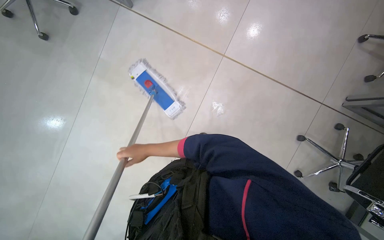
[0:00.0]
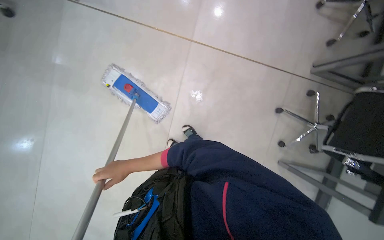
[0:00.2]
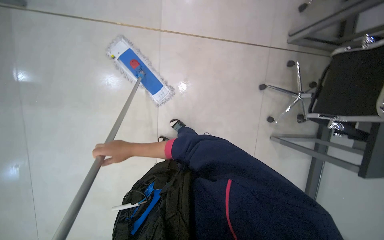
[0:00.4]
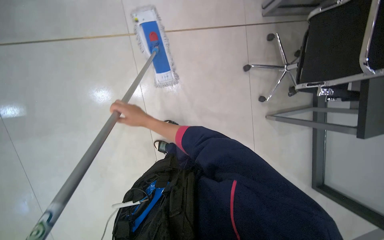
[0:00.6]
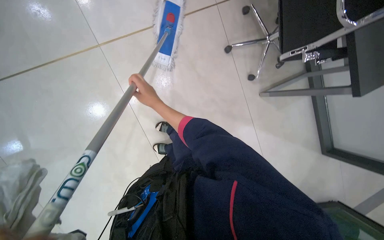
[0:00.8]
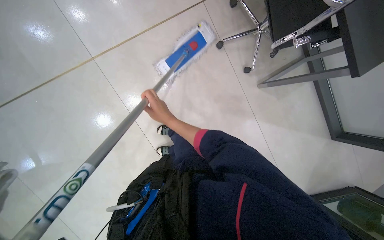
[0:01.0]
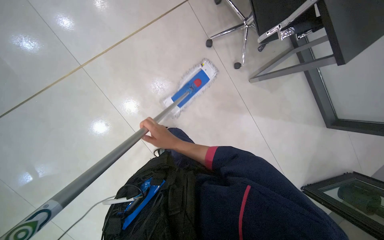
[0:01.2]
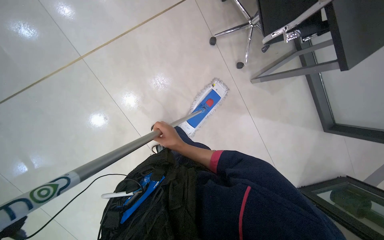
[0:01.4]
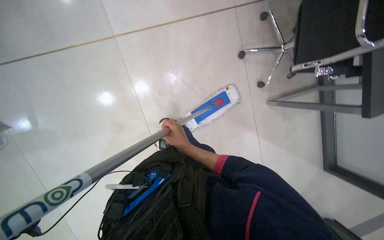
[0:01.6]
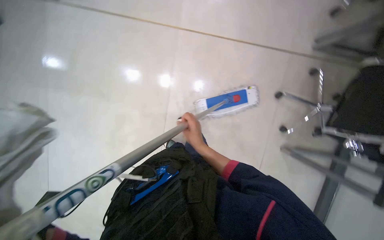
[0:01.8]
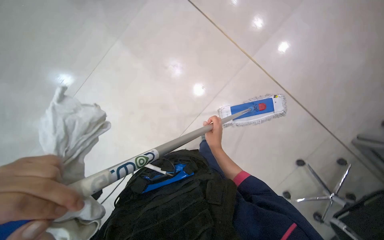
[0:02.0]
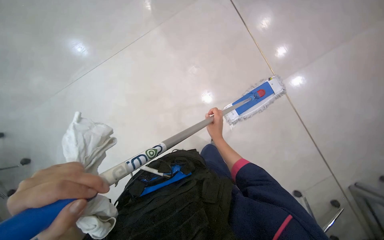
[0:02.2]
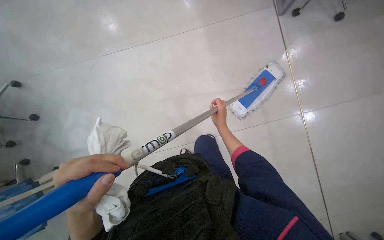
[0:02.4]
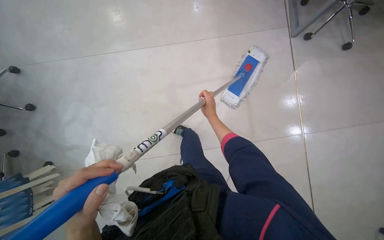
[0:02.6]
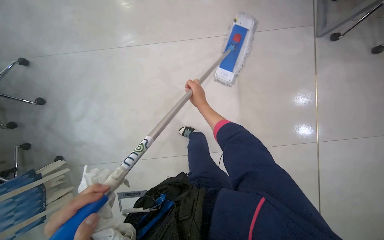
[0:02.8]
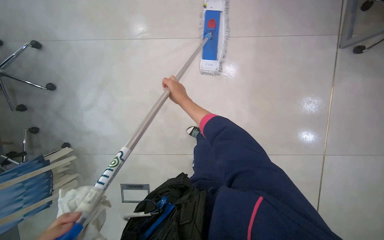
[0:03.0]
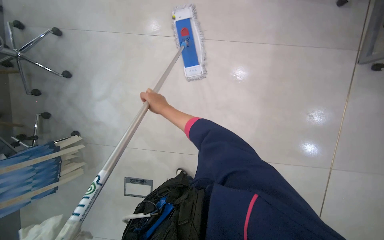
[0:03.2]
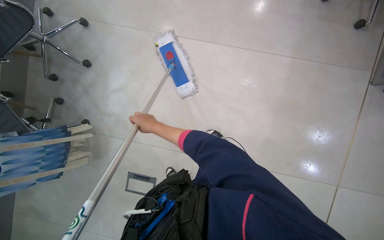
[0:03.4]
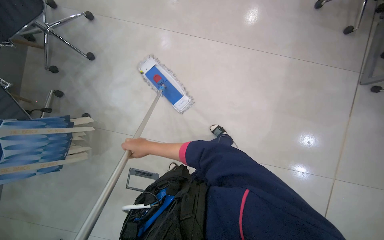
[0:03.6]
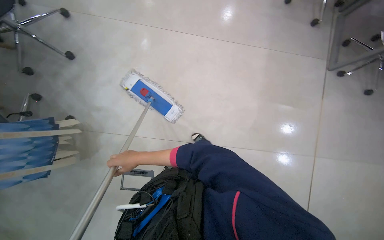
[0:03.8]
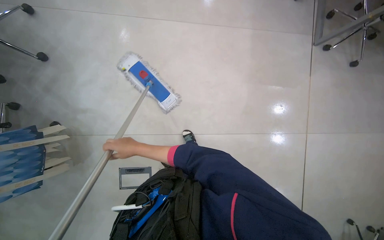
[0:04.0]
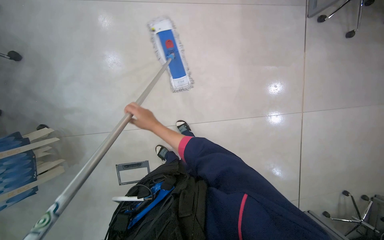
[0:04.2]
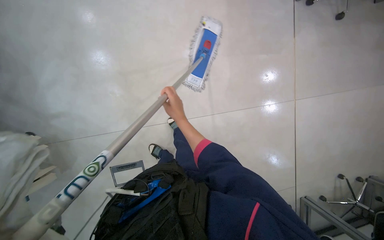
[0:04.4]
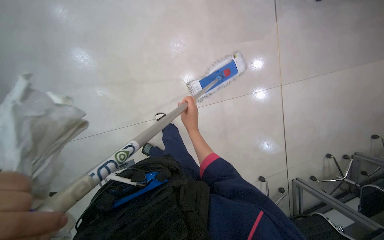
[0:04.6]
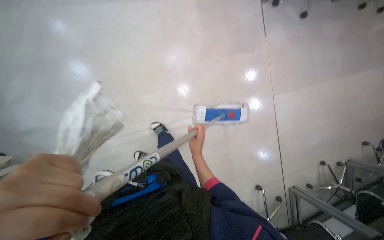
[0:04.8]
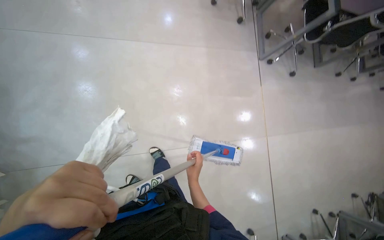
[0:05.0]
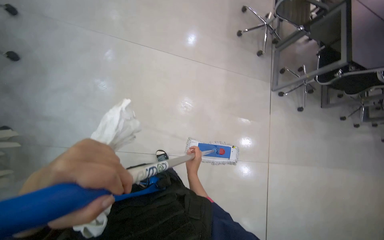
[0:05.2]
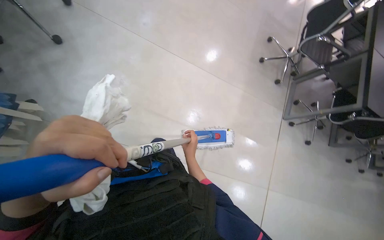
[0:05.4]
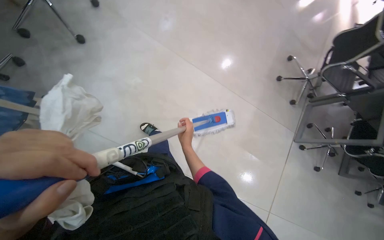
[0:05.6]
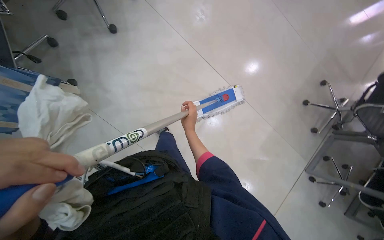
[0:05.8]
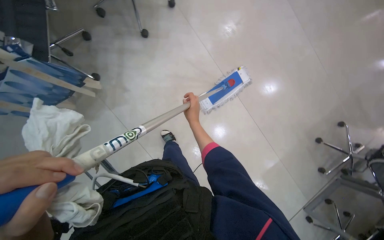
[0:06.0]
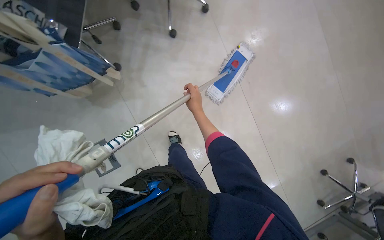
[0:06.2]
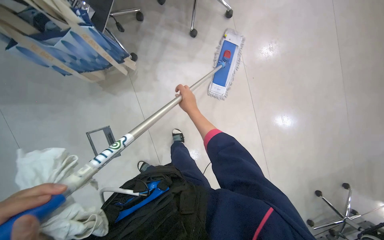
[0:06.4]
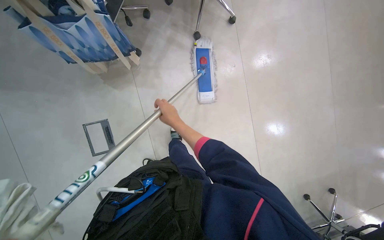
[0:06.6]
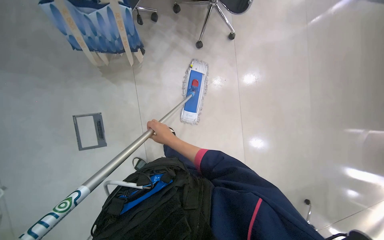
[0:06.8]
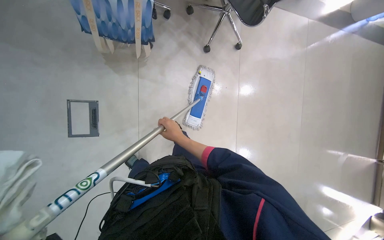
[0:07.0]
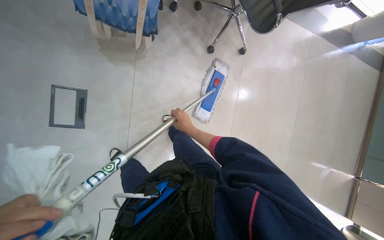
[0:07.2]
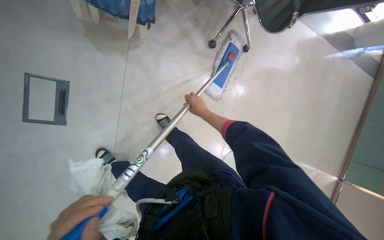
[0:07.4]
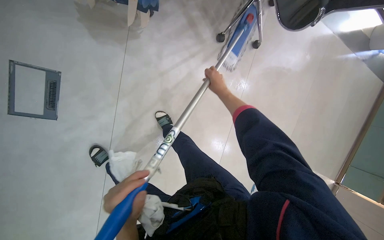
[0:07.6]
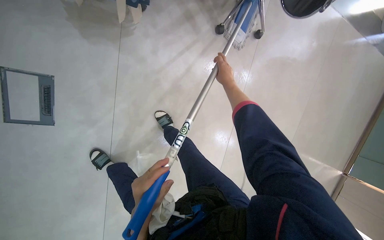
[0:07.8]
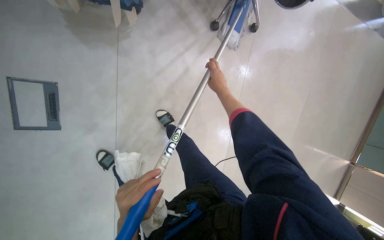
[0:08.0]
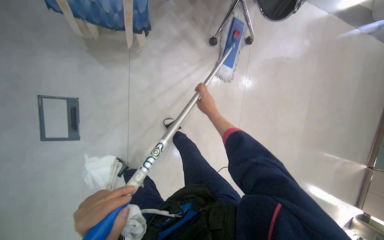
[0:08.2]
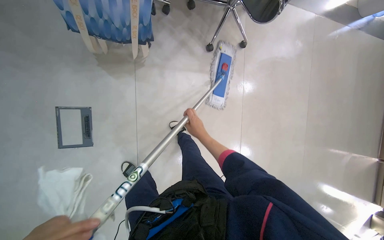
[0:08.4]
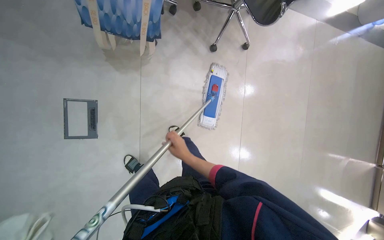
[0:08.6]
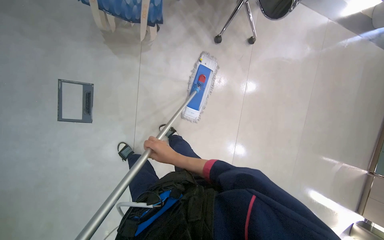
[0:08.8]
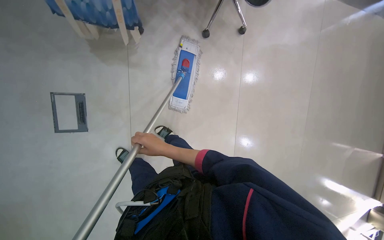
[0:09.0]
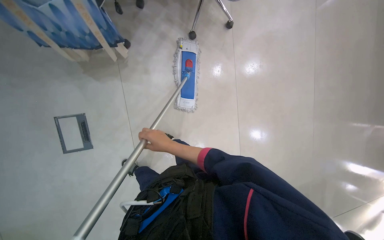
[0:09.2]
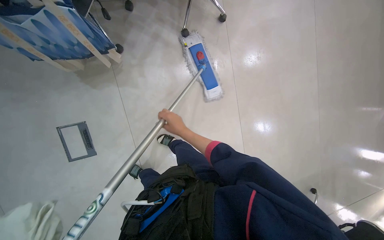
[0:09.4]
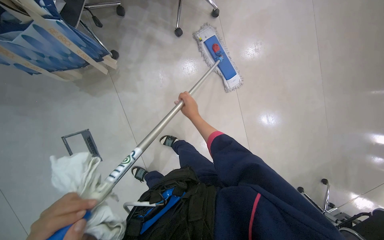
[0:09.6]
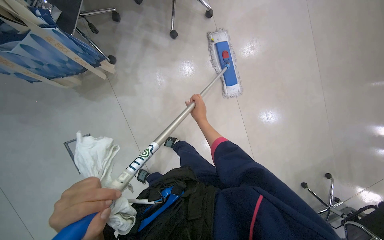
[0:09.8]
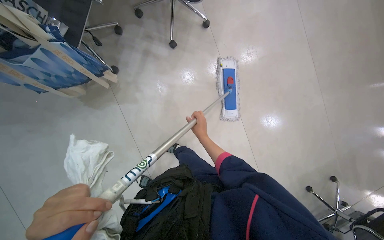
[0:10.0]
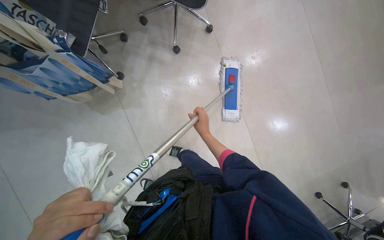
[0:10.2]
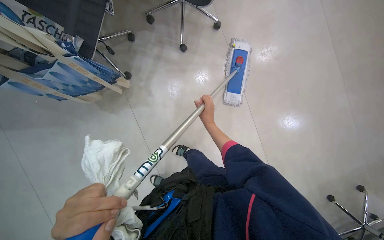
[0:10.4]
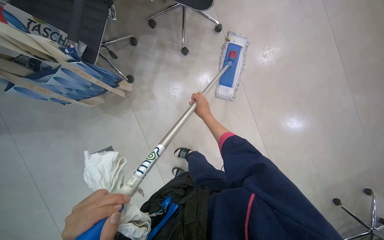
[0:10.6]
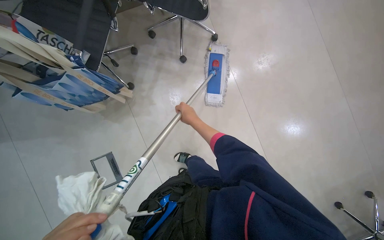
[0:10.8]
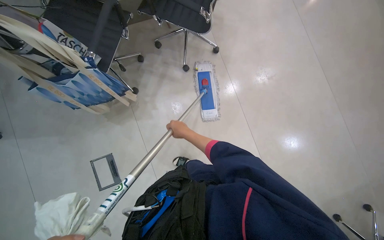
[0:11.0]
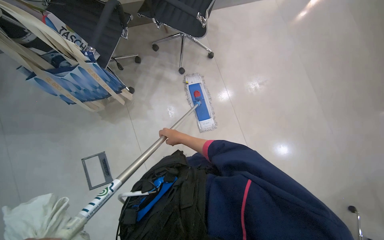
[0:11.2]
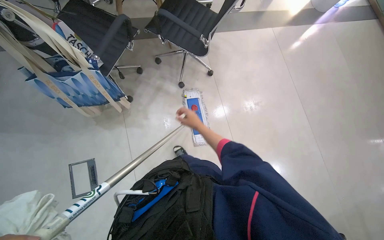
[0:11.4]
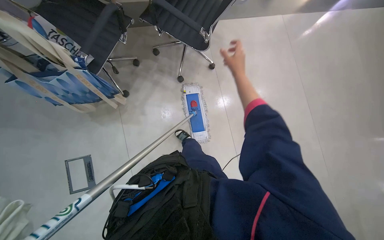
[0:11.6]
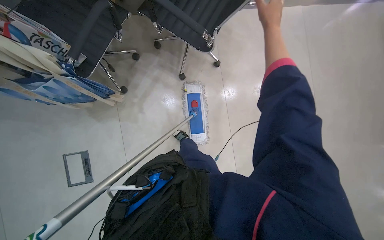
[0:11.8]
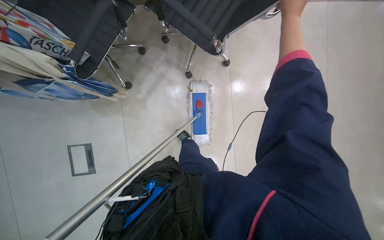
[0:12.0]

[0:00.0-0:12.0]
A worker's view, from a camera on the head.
Job: mopping floor.
The whole recording: Mopping office floor. The worker mops the office floor, moving obstacles as needed.
0.0 to 1.6 s: The view tips downward by approximately 15 degrees. Everything in view rotates approximately 40 degrees counterclockwise.
1.6 to 3.0 s: The head rotates approximately 35 degrees to the left.
3.0 to 4.4 s: The right hand moves down the picture, roughly 30 cm, and moves roughly 50 cm to the left and comes back.
4.4 to 6.0 s: The view tilts about 25 degrees upward. The scene rotates clockwise by about 60 degrees.
6.0 to 7.6 s: The camera is carried approximately 50 cm. The view pans to the right by roughly 20 degrees. Everything in view rotates about 50 degrees clockwise.
7.6 to 9.0 s: The right hand is displaced down the picture and nearer to the camera by some 35 cm.
9.0 to 10.4 s: The view pans to the left by some 15 degrees. The right hand heads to the right and up the picture, covering about 30 cm.
10.4 to 12.0 s: The right hand is displaced up the picture by about 70 cm.

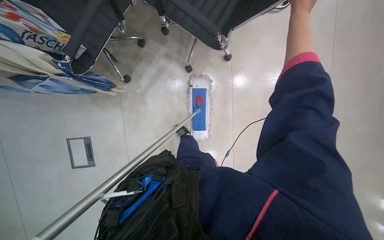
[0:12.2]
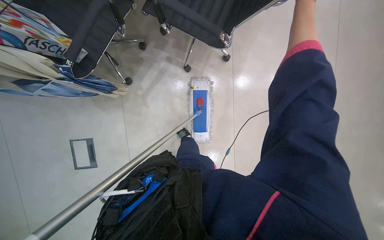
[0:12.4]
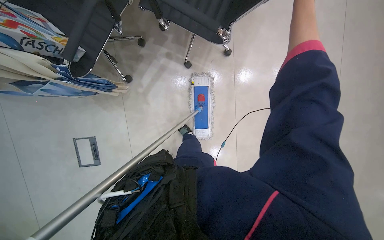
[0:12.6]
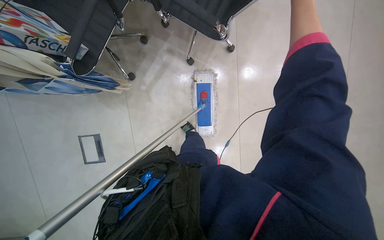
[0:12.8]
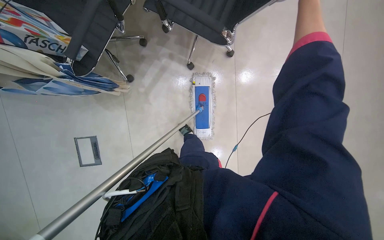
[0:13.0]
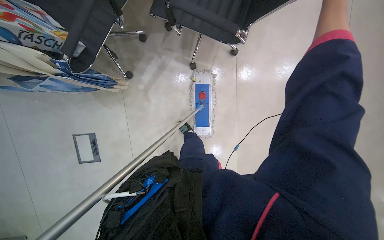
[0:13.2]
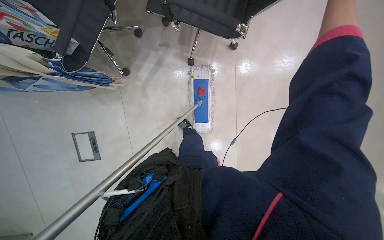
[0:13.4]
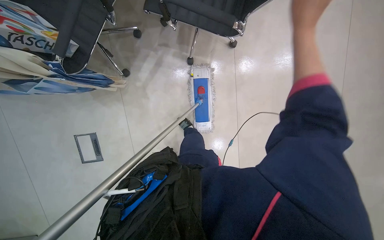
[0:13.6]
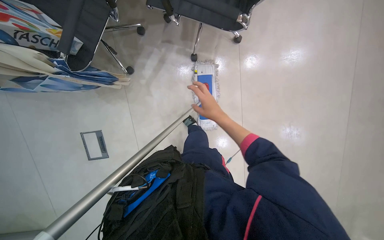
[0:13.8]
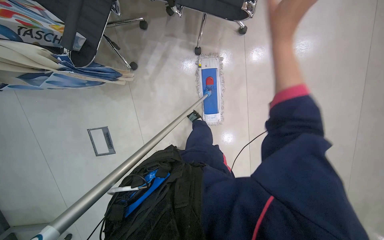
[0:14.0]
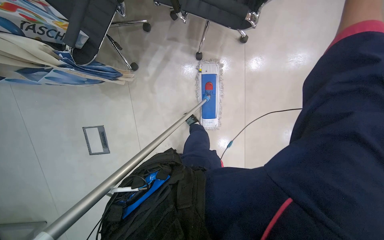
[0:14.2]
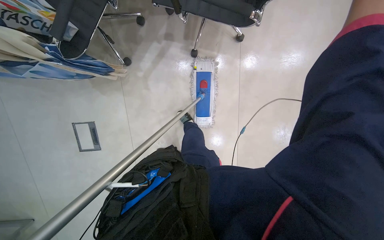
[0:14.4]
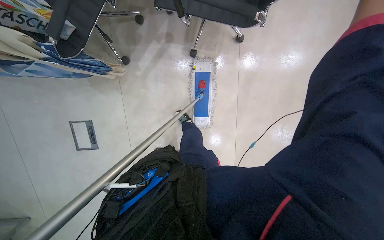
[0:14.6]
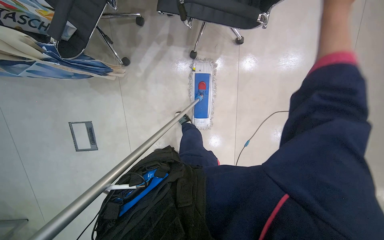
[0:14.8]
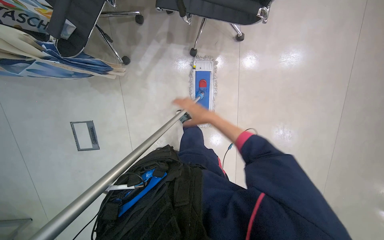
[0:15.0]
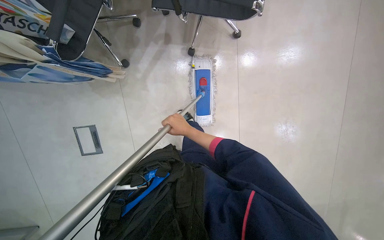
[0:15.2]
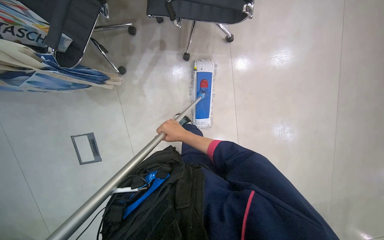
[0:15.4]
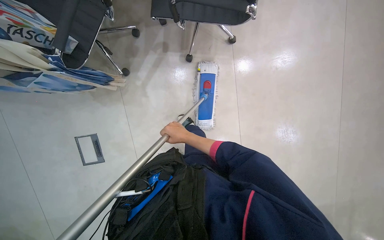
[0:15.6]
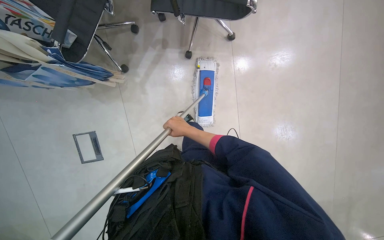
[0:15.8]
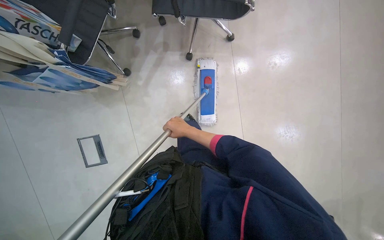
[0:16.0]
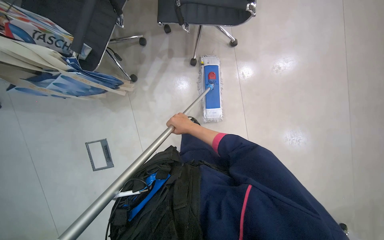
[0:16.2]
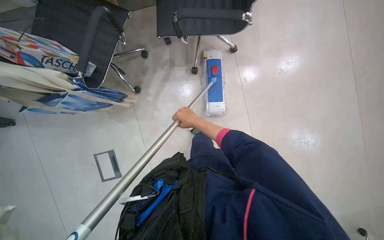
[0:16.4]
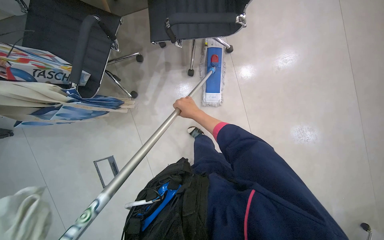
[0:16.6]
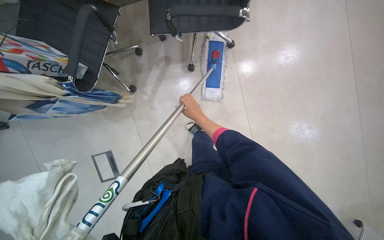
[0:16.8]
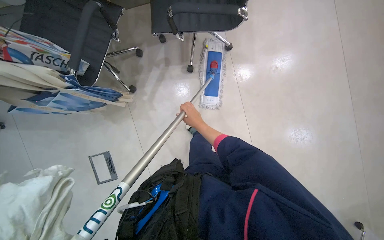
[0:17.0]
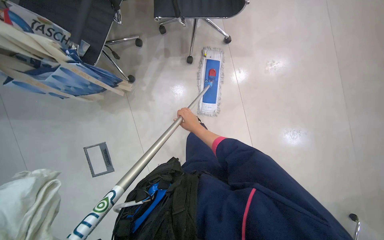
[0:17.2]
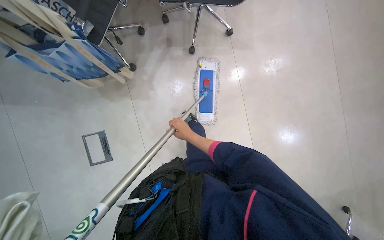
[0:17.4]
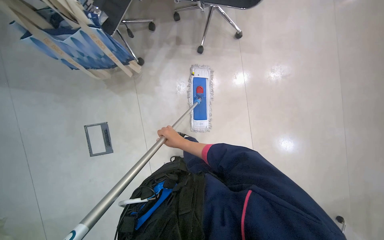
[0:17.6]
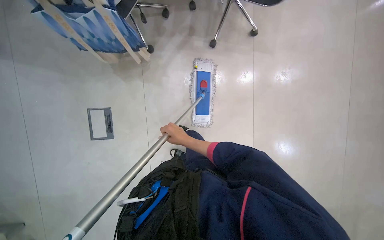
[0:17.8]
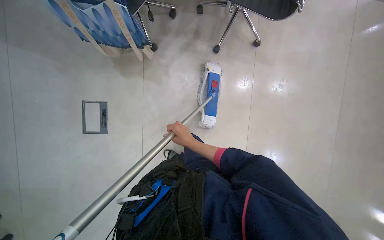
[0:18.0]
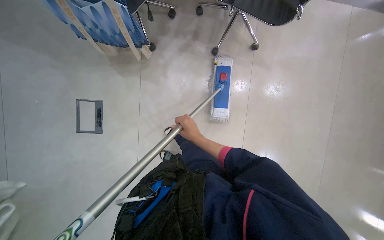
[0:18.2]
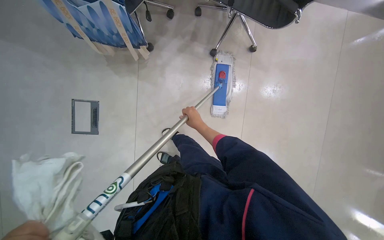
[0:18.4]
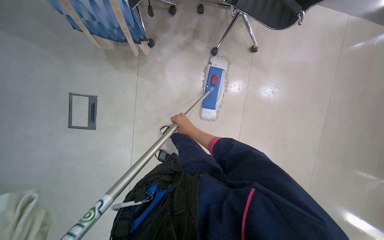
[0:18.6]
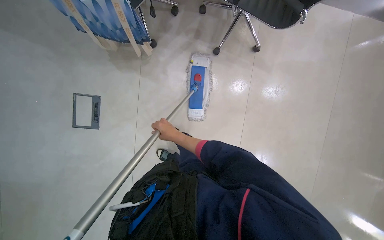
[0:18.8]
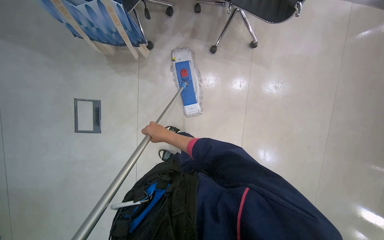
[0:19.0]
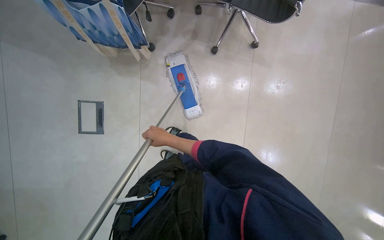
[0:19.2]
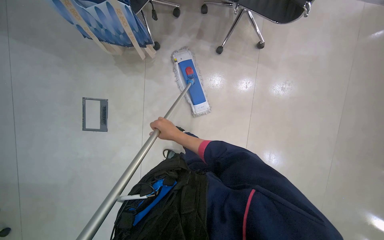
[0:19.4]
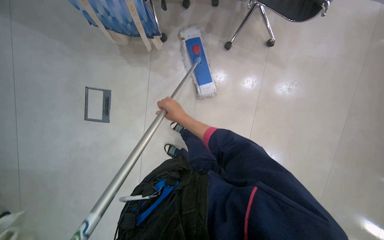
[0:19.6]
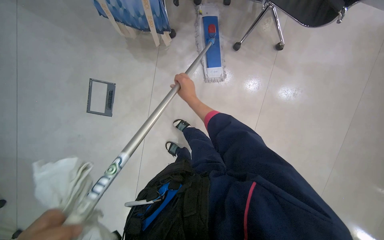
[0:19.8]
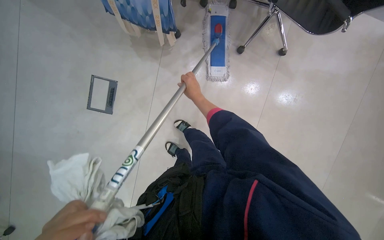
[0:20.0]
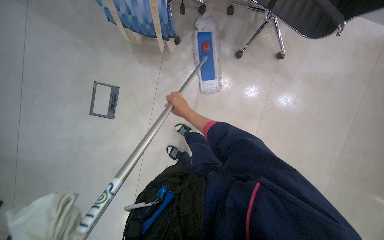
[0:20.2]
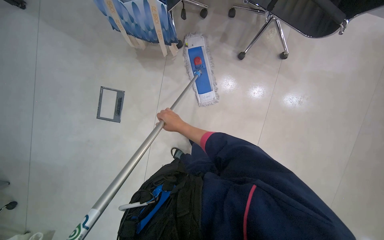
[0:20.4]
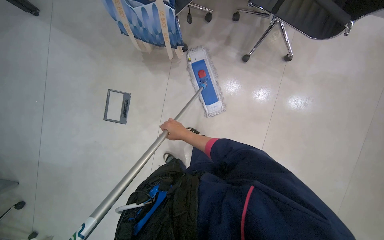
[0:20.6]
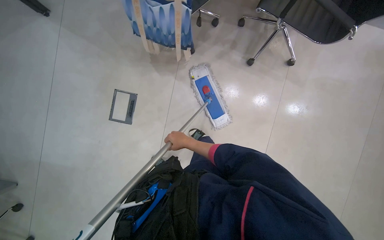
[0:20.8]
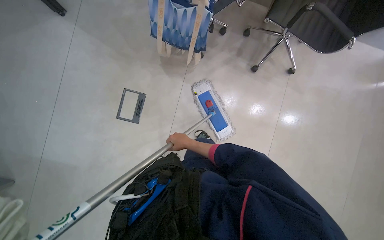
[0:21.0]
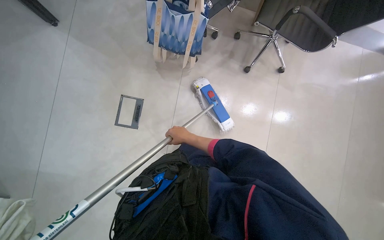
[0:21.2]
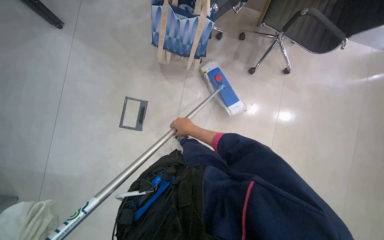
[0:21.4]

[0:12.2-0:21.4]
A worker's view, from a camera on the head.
Job: mopping floor.
The whole recording: Mopping office floor. The worker mops the office floor, moving obstacles as needed.
19.8 to 21.4 s: The right hand travels down the picture by some 10 cm.
